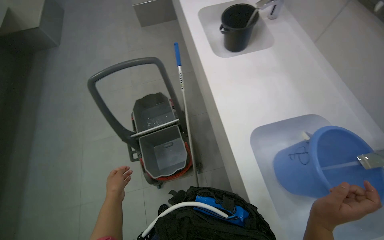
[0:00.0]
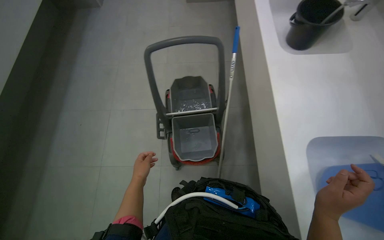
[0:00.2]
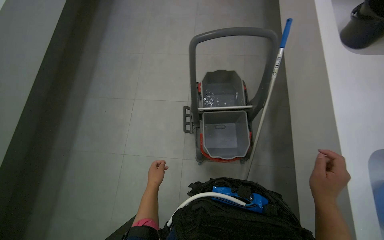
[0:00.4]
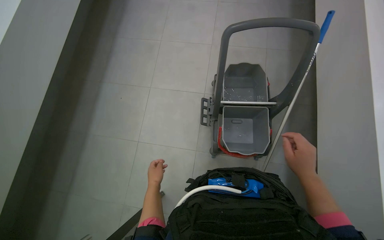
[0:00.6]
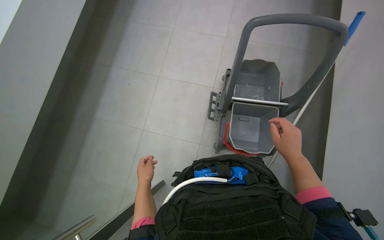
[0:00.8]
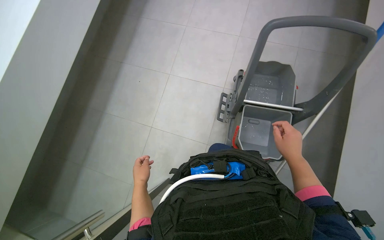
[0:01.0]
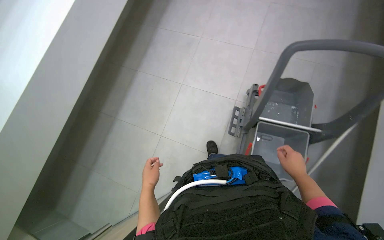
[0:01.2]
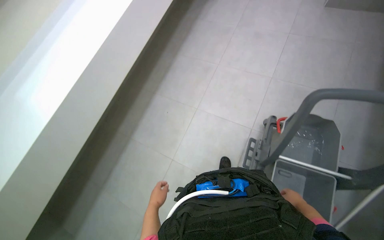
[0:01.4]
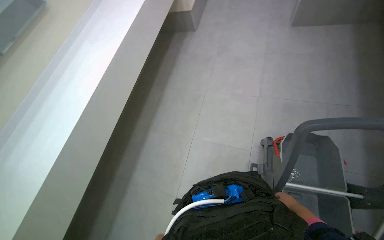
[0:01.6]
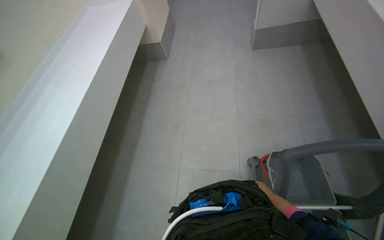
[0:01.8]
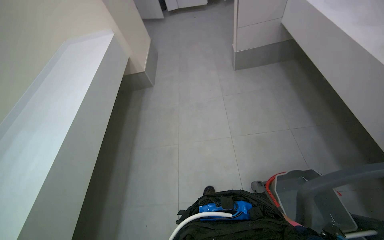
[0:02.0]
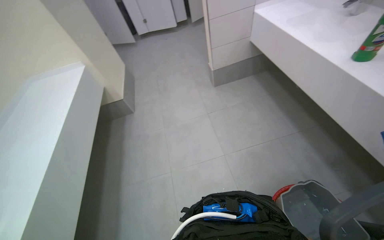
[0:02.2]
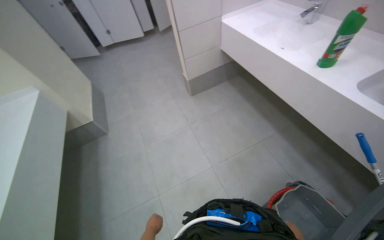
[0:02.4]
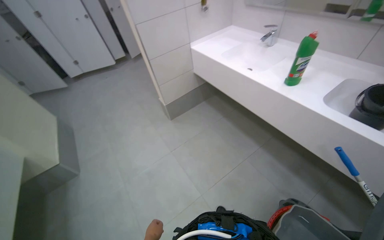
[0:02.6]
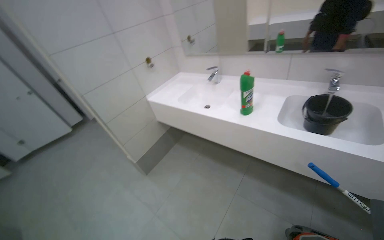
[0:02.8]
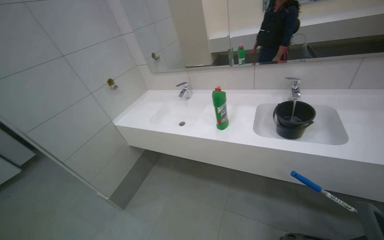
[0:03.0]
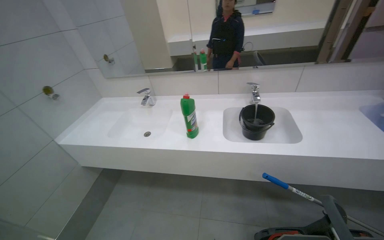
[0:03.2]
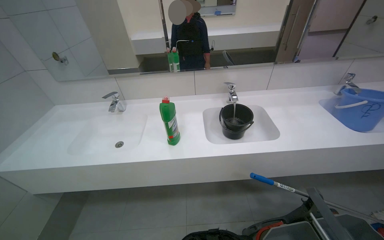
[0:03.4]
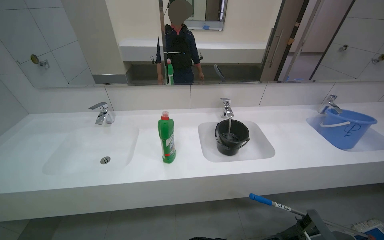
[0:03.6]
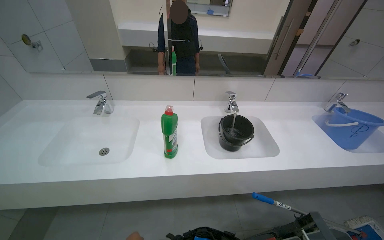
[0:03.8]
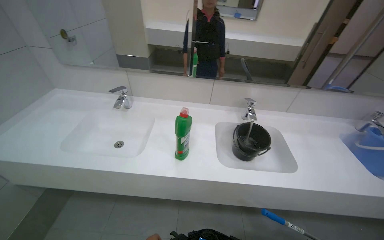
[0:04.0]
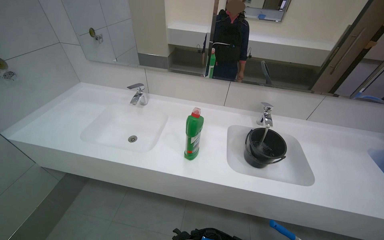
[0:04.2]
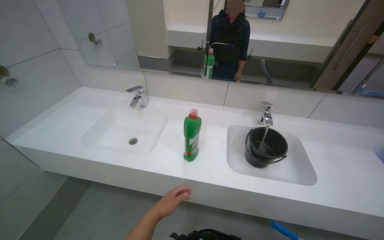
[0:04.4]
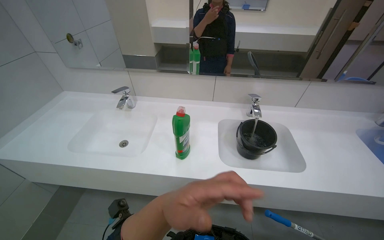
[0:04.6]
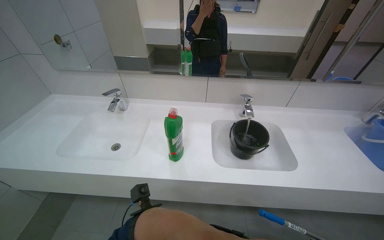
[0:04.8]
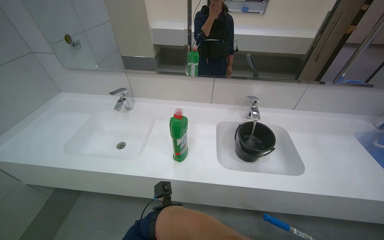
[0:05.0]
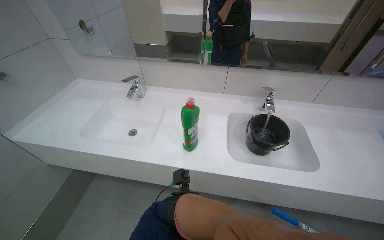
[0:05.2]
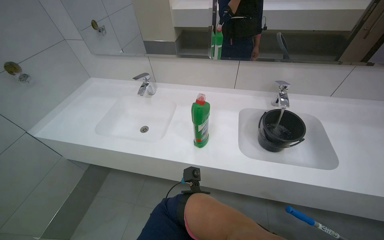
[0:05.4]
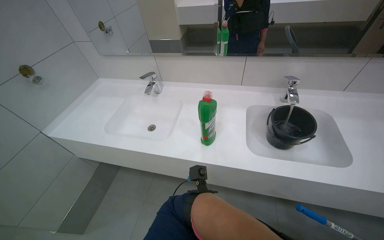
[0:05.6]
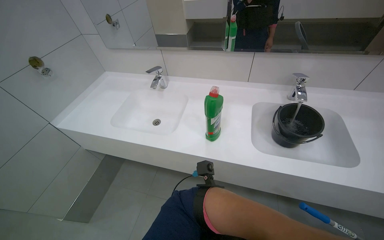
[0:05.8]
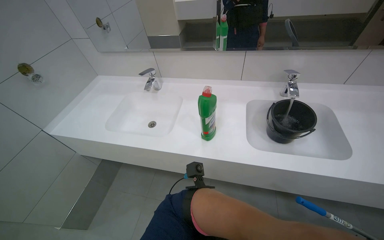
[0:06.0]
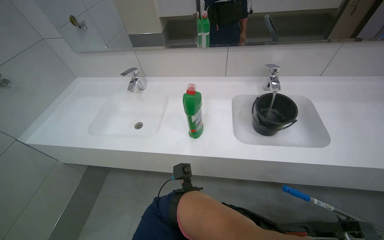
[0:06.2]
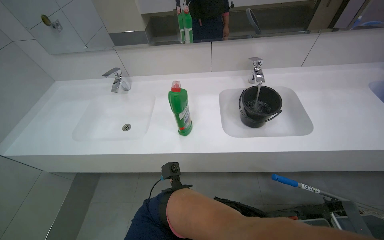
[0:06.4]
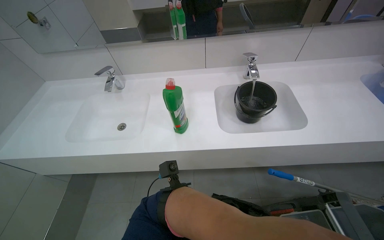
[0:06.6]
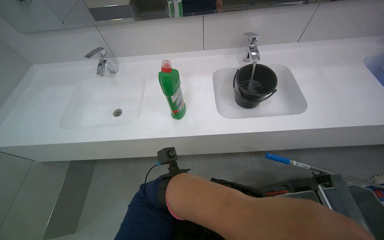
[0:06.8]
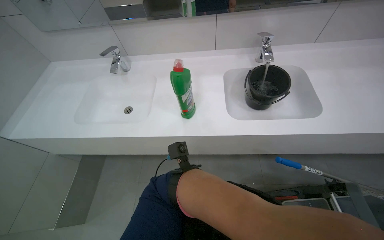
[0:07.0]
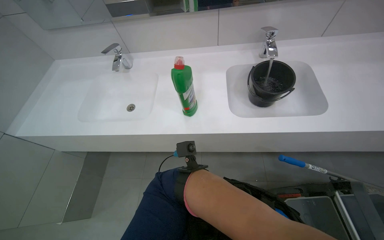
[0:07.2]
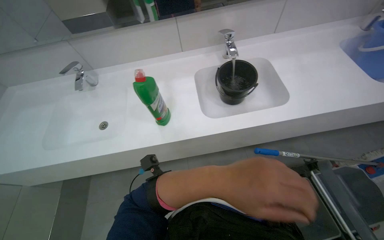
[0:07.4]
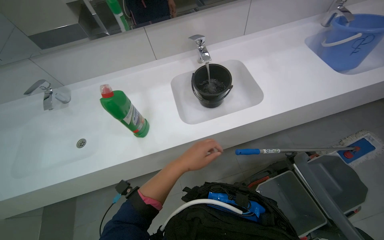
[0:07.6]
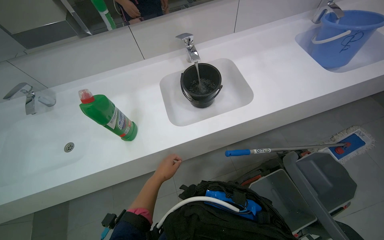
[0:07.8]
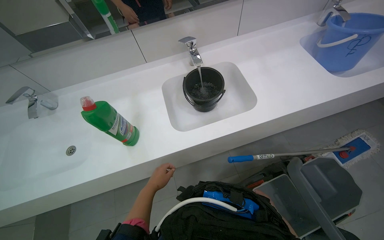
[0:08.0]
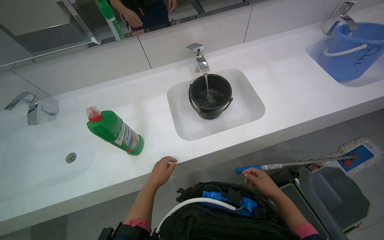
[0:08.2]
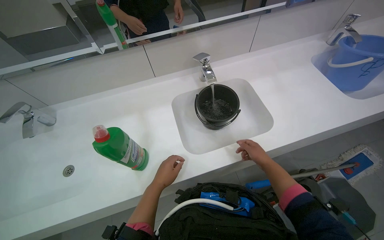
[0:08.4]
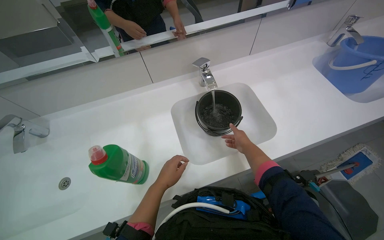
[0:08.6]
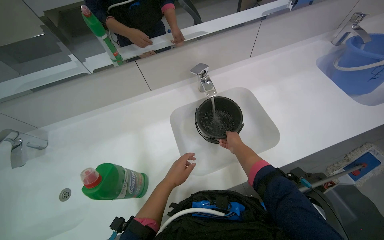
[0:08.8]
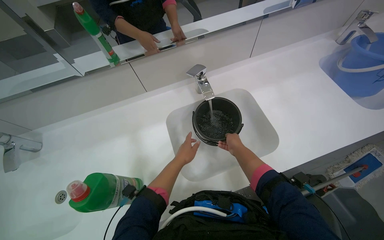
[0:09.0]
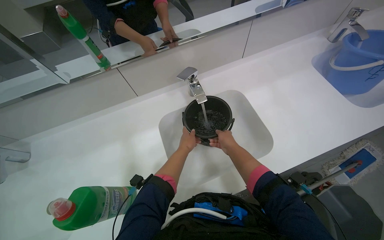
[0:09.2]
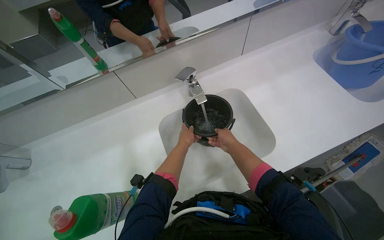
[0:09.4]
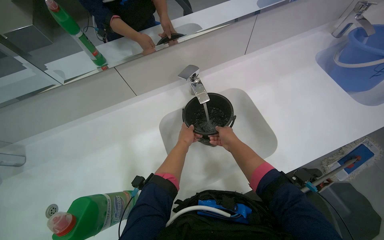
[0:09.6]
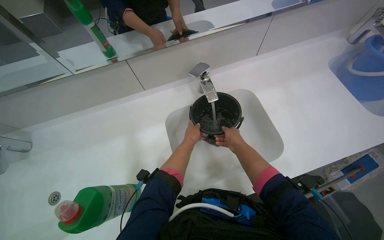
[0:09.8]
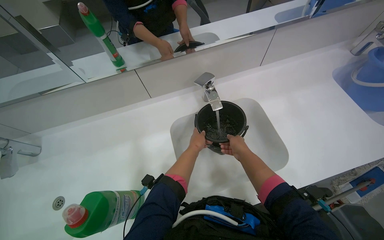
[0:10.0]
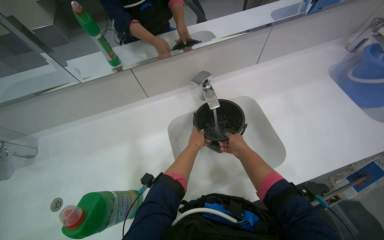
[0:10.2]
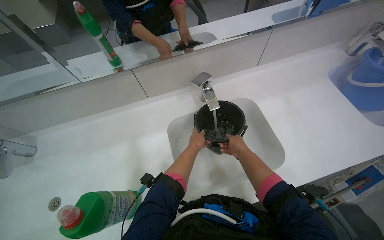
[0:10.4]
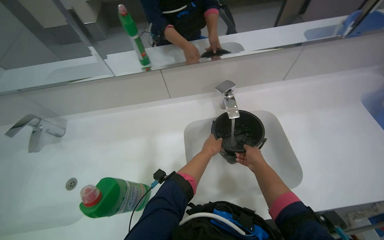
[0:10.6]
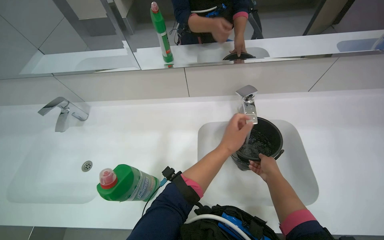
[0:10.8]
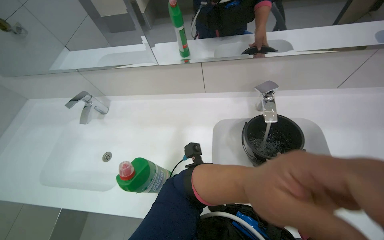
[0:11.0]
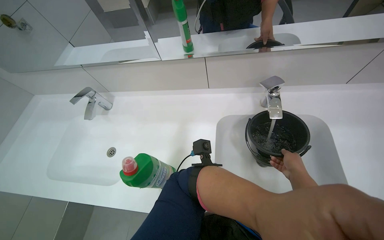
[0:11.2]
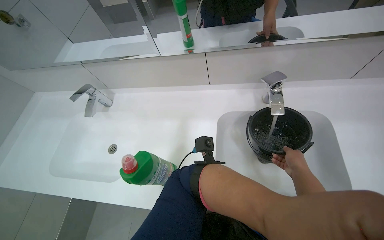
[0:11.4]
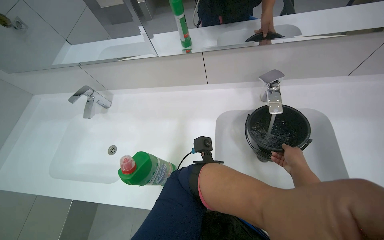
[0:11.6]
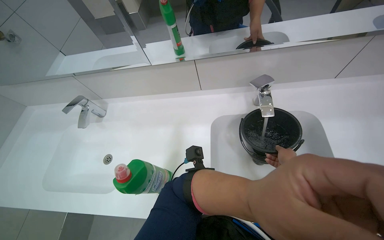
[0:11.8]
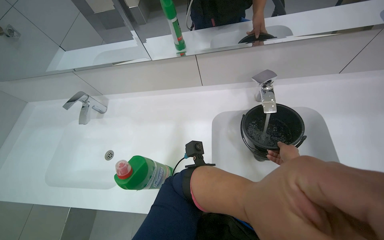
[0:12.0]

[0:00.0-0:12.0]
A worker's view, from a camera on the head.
Job: preparing cleaning supplies.
The whole recording: Filling and organizing cleaning buckets. The worker fills buckets with water, adds cleaning solution, and attaches the mop head to the handle.
0:00.0 to 0:01.6: The wearer moves roughly 60 cm. The wearer looks roughly 40 degrees further to the left.
0:01.6 to 0:03.0: The wearer moves roughly 50 cm. The head rotates roughly 75 degrees to the right. The wearer looks about 50 degrees further upward.
0:03.0 to 0:04.4: The camera sweeps to the right, by about 20 degrees.
0:06.0 to 0:07.6: The wearer's head swings some 30 degrees to the right.
0:10.4 to 0:12.0: The head turns to the left by approximately 20 degrees.

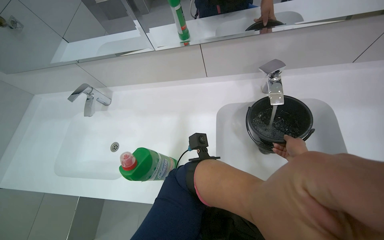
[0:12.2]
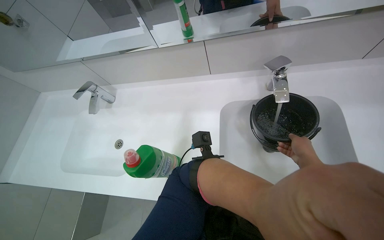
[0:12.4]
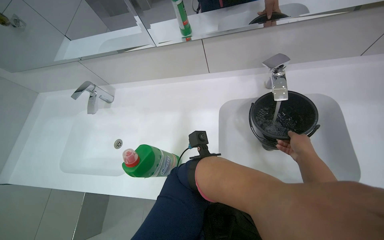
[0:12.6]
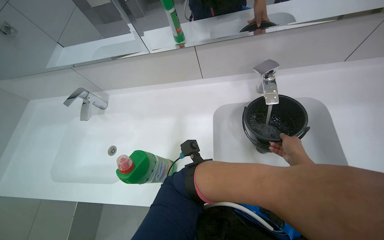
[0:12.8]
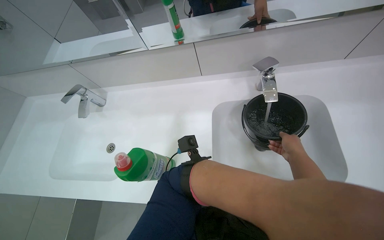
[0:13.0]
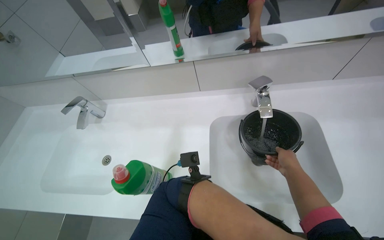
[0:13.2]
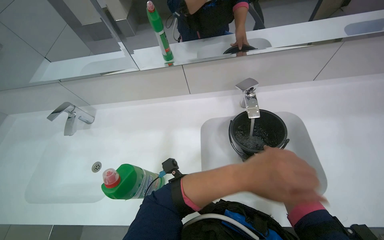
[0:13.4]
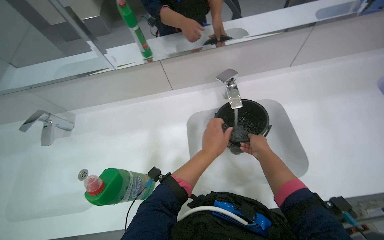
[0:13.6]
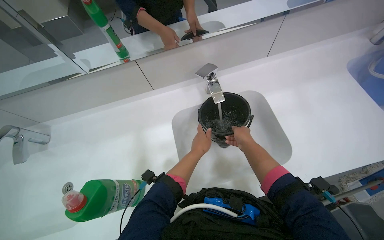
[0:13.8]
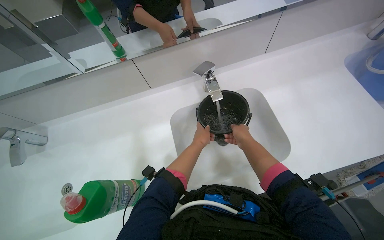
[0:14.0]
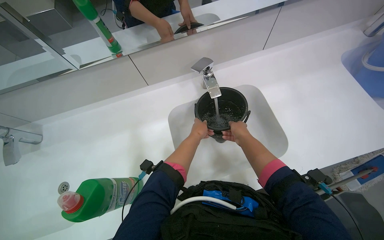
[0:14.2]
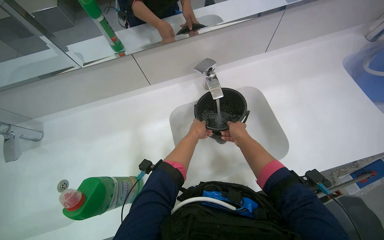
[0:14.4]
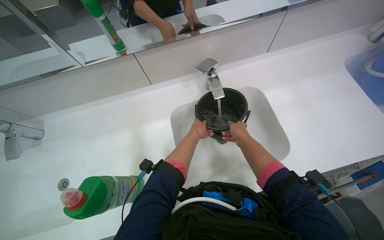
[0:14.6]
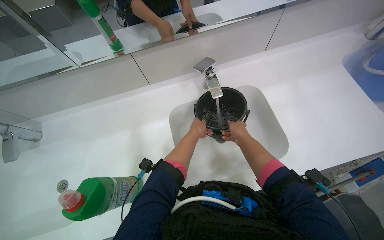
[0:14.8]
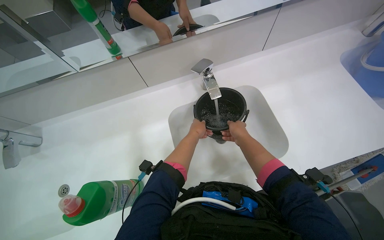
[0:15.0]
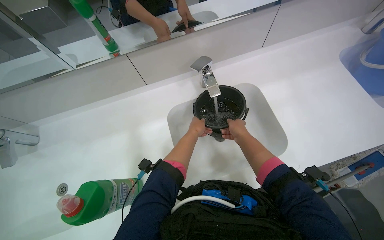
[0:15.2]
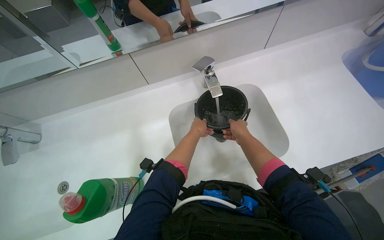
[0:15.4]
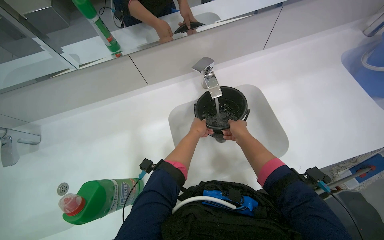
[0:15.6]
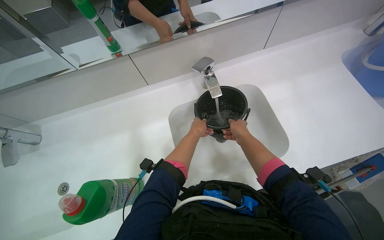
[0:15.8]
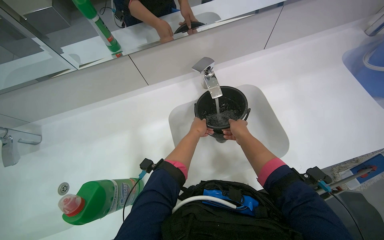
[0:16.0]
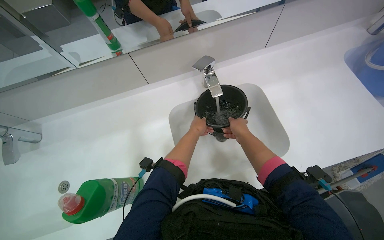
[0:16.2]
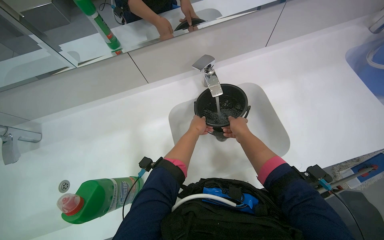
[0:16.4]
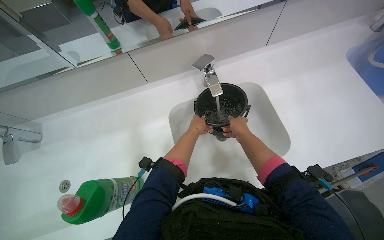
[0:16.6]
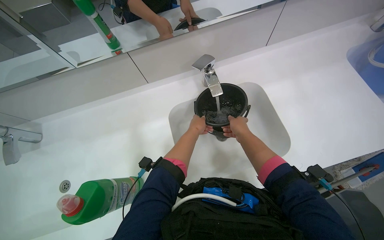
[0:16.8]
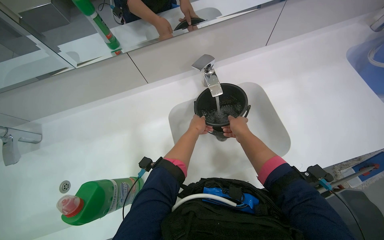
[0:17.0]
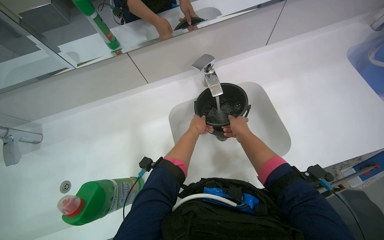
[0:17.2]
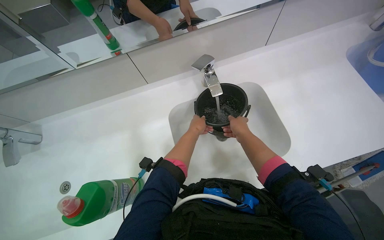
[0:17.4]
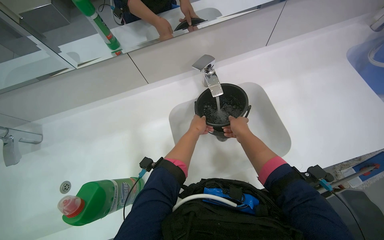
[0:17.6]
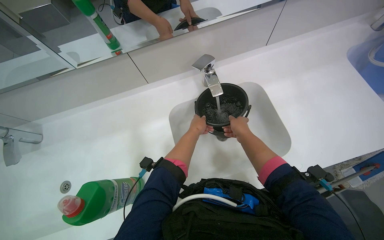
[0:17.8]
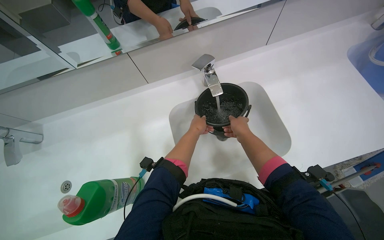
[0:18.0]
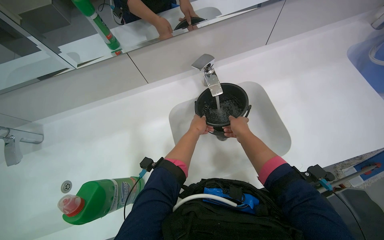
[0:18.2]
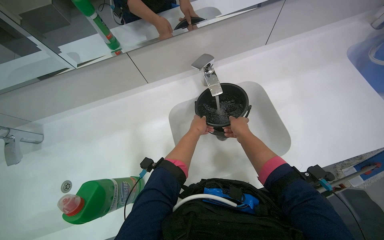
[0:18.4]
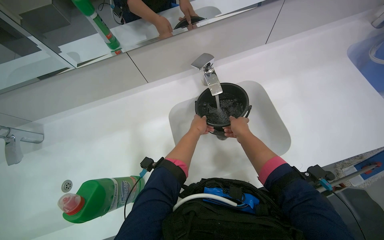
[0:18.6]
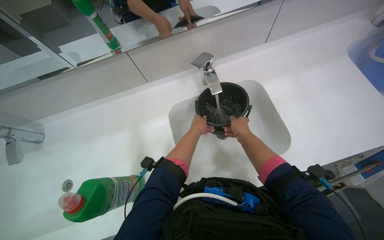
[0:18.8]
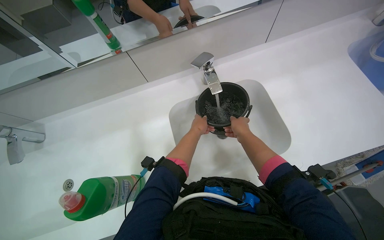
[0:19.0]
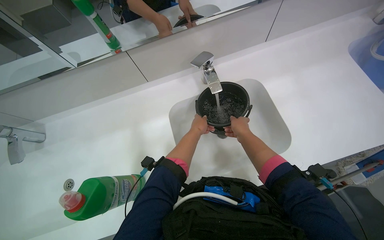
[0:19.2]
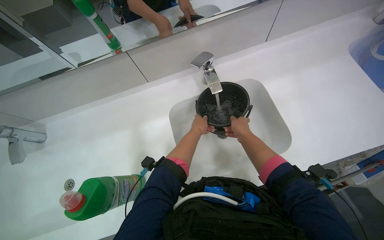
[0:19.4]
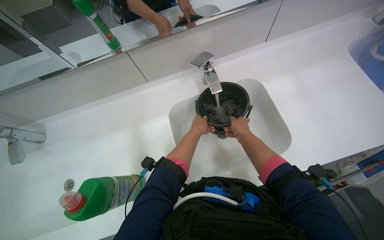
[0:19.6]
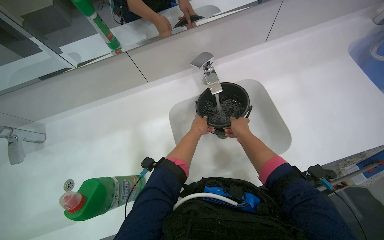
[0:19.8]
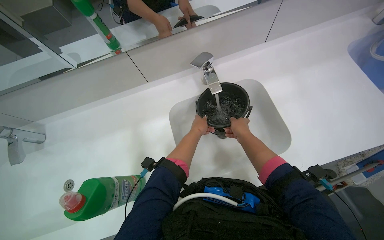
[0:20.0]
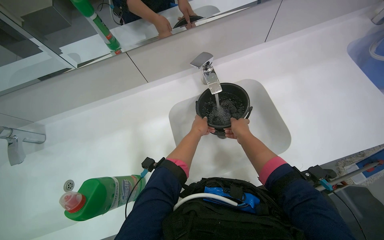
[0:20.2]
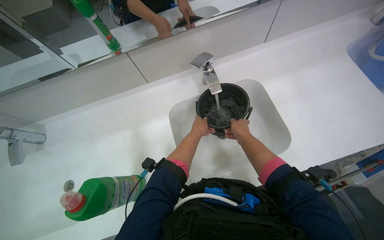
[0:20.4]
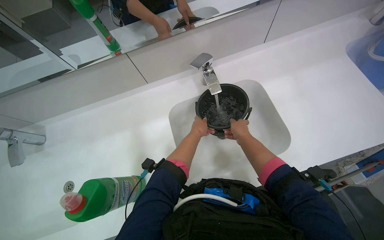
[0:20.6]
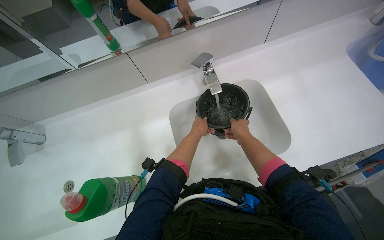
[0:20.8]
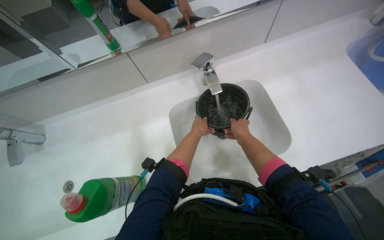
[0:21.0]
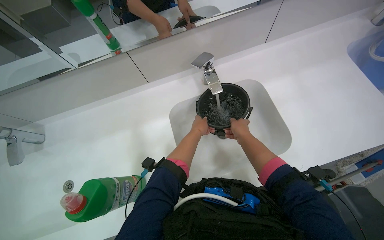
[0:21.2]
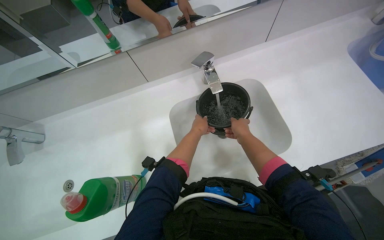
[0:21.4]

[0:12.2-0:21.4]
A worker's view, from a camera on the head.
Job: preparing cleaning supplies.
The whole recording: Filling and organizing cleaning buckets. The worker fills buckets with water, adds cleaning solution, and attaches the mop head to the handle.
0:12.2 to 0:13.8: The head rotates roughly 20 degrees to the right.
0:13.8 to 0:15.2: The left hand is displaced farther from the camera by approximately 10 cm.
0:15.2 to 0:21.4: The hands make small movements and keep their place.
